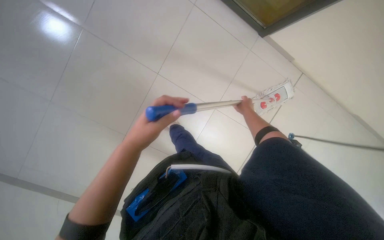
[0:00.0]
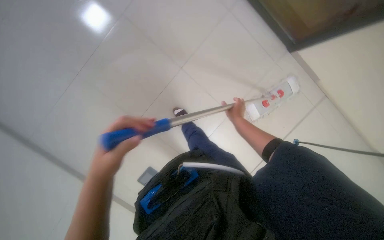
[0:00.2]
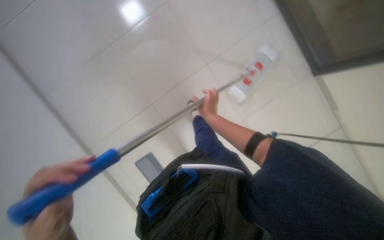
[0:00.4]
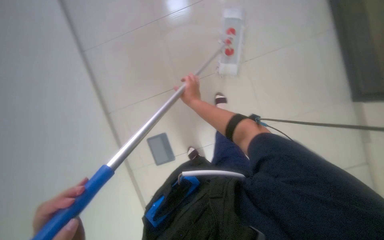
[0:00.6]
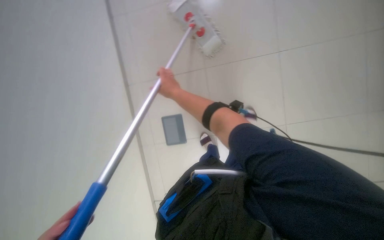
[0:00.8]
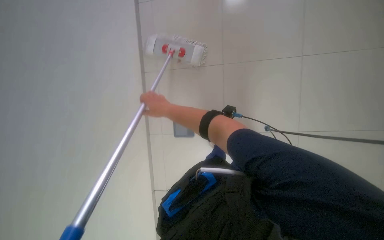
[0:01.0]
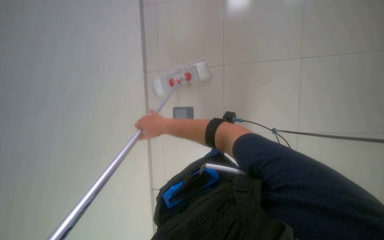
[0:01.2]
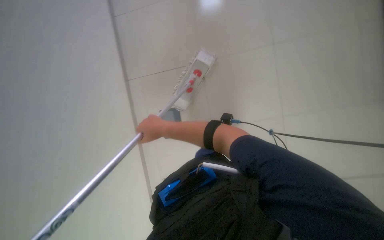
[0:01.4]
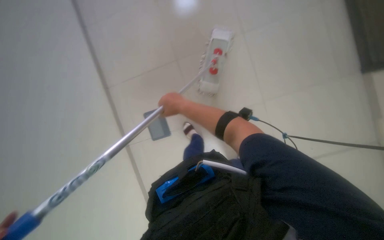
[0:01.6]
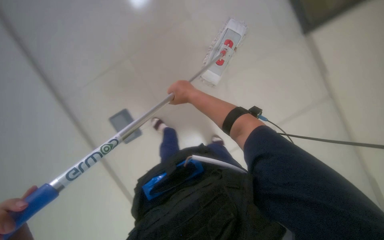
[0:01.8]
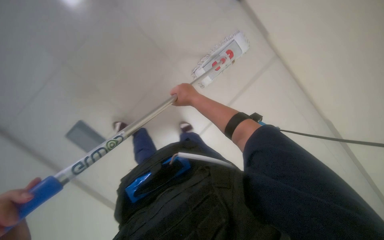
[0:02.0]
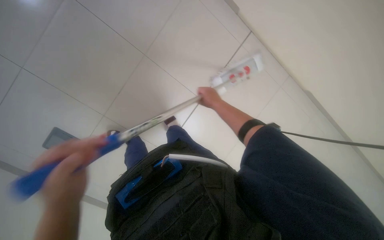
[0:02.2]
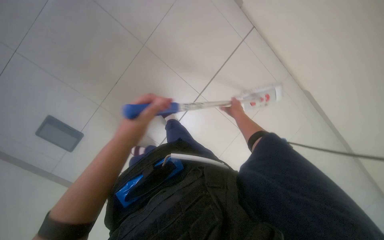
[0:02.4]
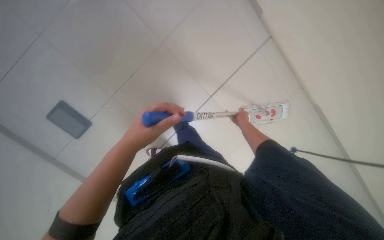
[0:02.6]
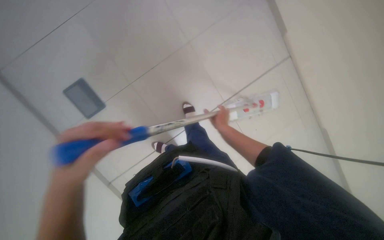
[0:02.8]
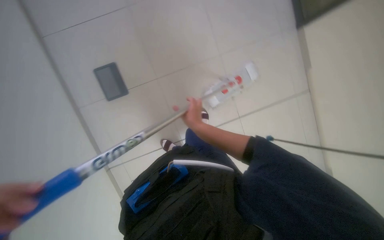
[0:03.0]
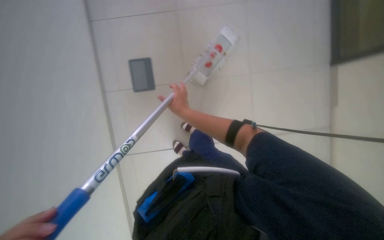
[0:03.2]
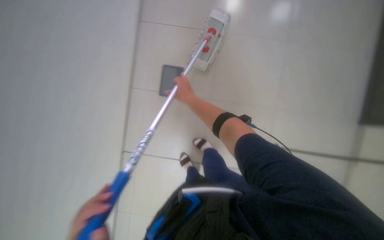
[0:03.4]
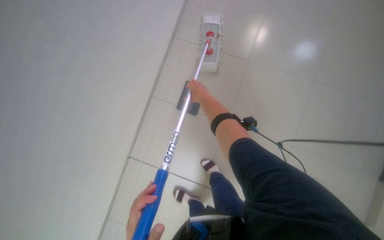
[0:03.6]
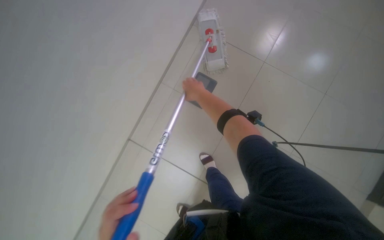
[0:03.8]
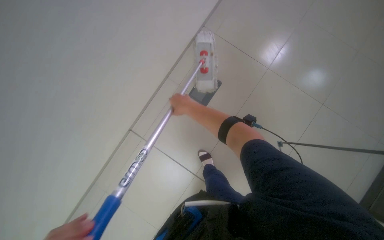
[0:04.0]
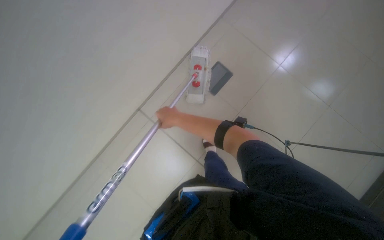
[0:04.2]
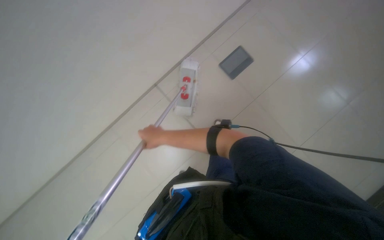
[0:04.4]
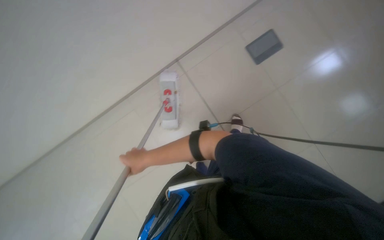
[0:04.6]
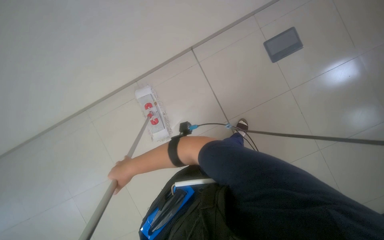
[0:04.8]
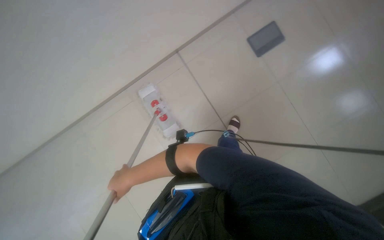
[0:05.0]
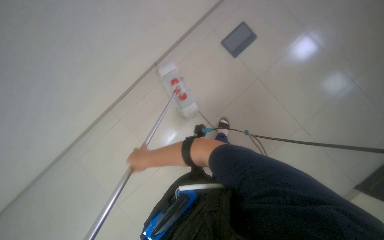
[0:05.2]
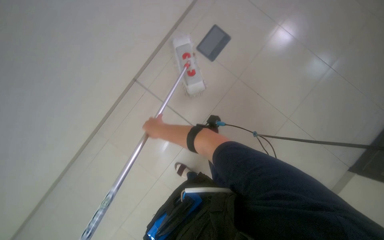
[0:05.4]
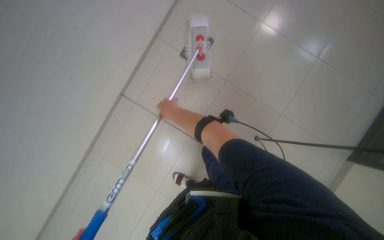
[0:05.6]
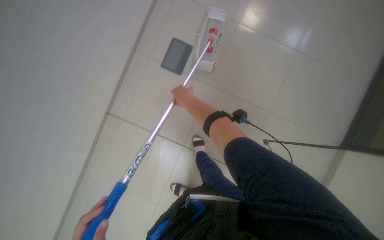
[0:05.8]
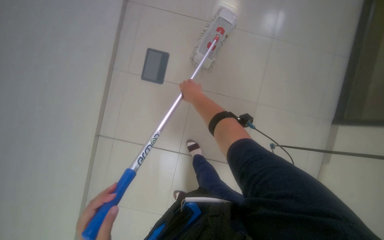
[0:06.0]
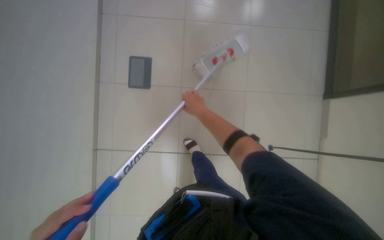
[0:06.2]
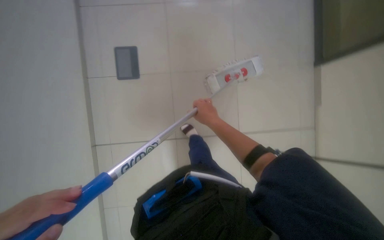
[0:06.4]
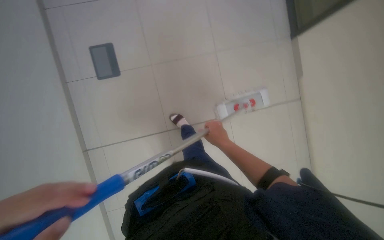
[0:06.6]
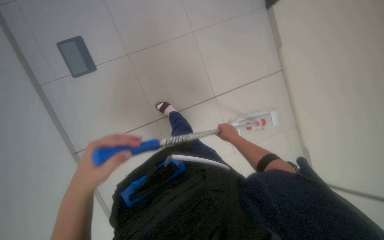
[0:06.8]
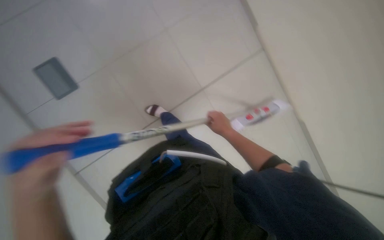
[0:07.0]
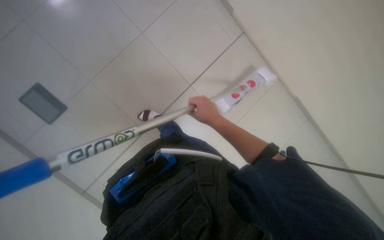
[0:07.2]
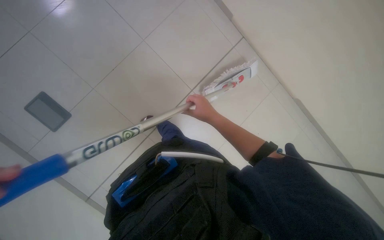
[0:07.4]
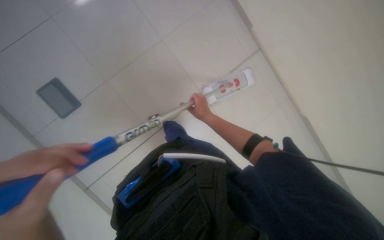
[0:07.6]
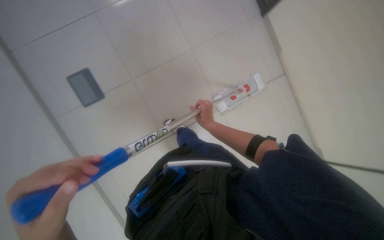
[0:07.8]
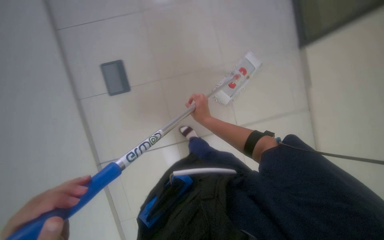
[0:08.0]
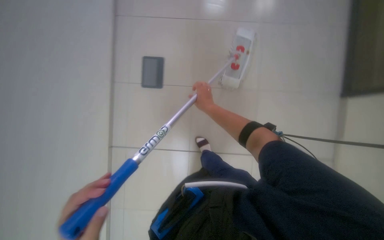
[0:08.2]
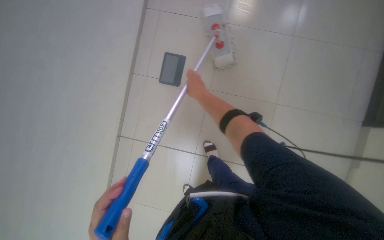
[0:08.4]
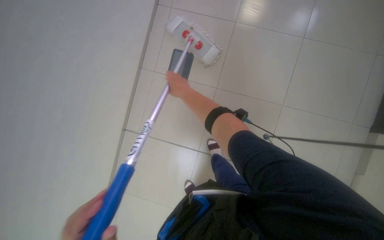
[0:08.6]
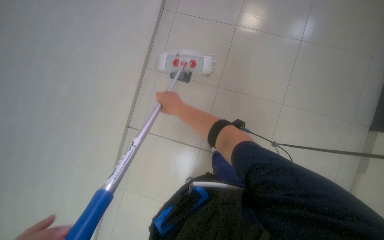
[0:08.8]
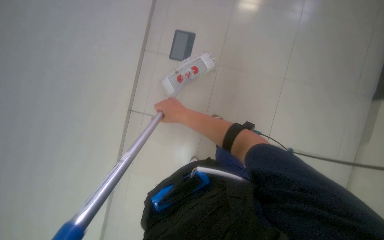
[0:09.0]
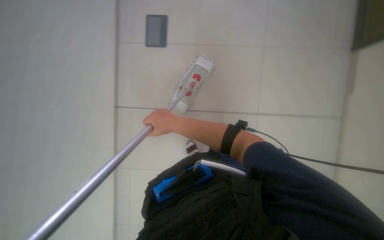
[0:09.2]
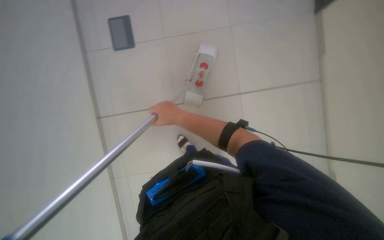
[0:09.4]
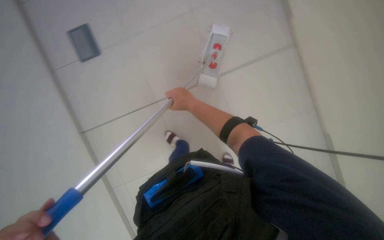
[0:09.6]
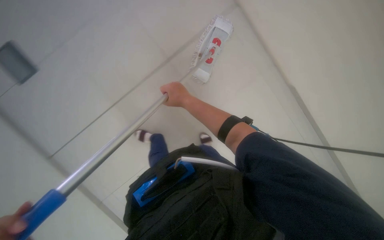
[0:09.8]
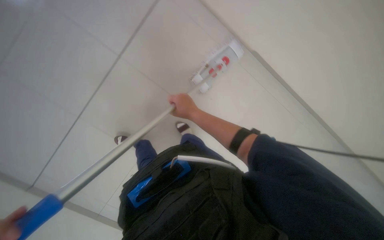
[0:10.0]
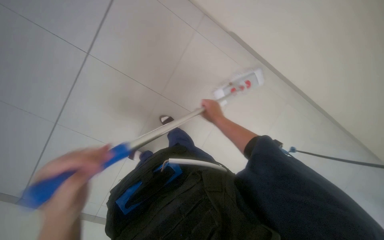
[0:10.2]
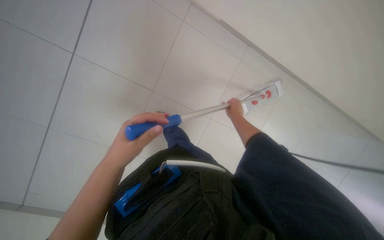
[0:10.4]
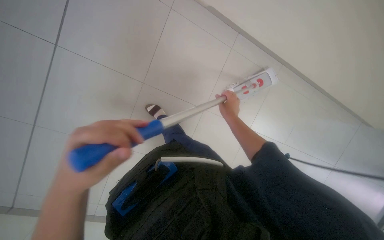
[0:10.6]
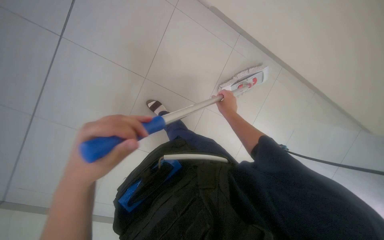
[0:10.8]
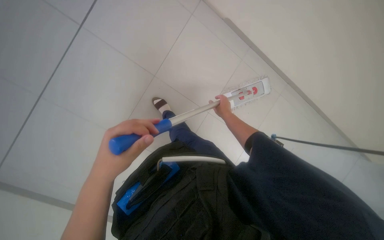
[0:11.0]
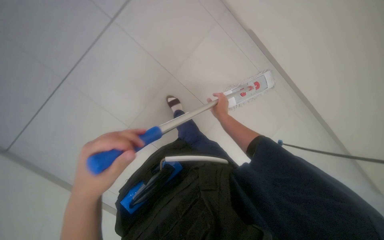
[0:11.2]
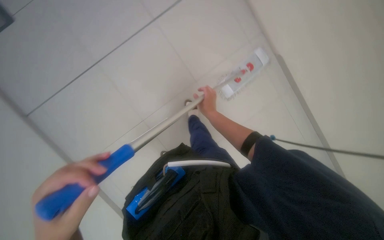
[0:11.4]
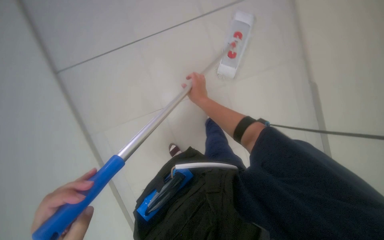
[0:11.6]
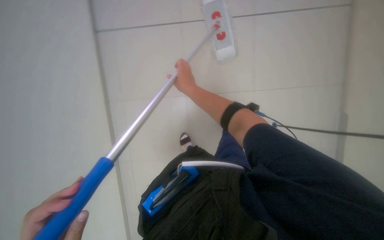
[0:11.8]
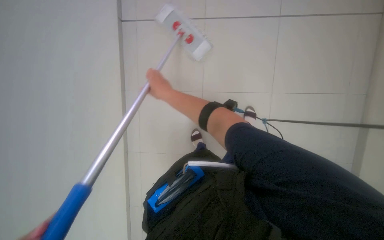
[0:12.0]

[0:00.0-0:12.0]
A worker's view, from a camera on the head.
Job: mopping floor.
The whole recording: Mopping the floor. The worker wrings the mop head, attaches the handle, and mops the floor.
0:00.0 to 0:01.6: The view swings approximately 25 degrees to the left. The scene turns some 55 degrees counterclockwise in the picture.
0:04.4 to 0:06.0: The head turns to the right by some 30 degrees. The right hand shifts about 50 cm up the picture and to the right.
0:07.6 to 0:09.0: The head turns to the left by about 25 degrees.

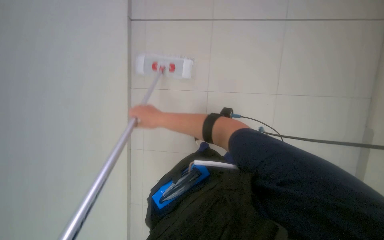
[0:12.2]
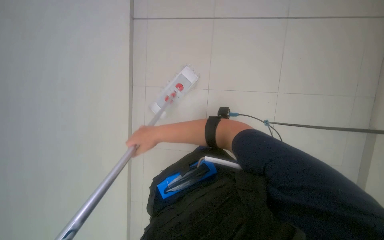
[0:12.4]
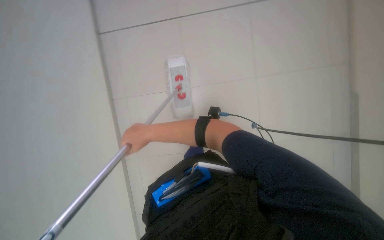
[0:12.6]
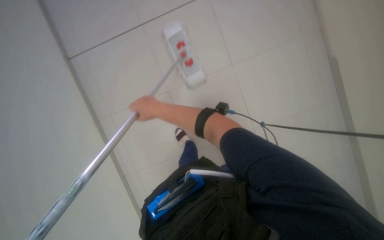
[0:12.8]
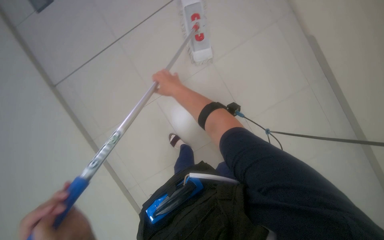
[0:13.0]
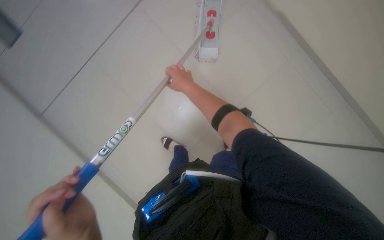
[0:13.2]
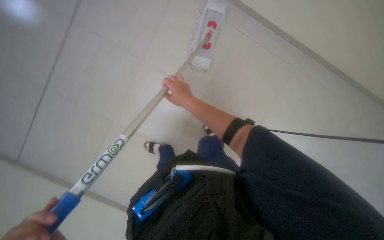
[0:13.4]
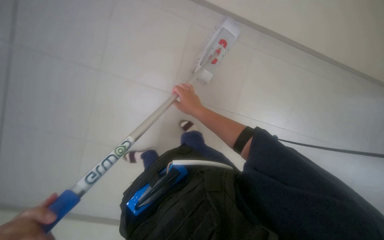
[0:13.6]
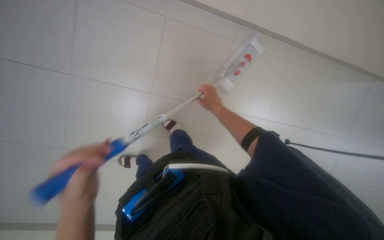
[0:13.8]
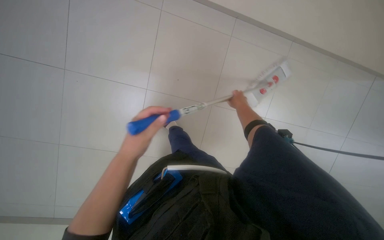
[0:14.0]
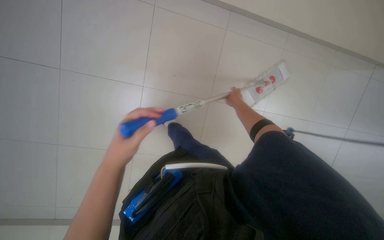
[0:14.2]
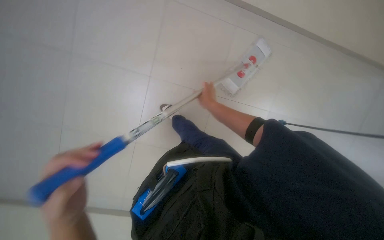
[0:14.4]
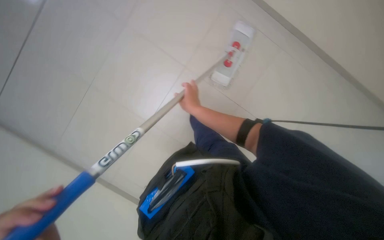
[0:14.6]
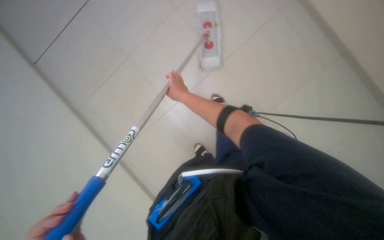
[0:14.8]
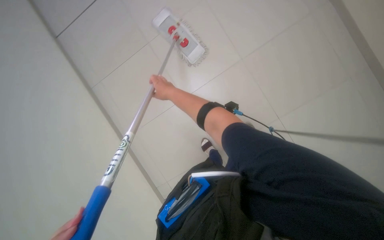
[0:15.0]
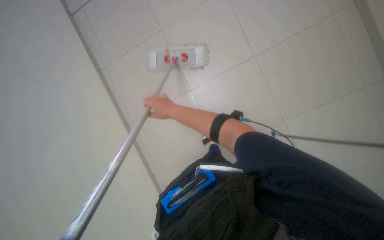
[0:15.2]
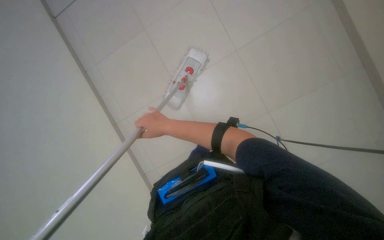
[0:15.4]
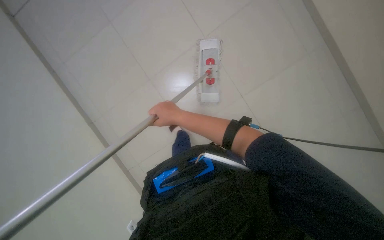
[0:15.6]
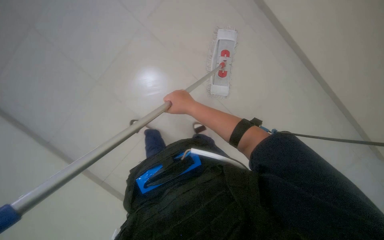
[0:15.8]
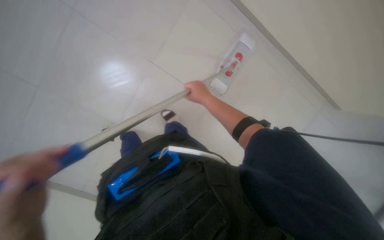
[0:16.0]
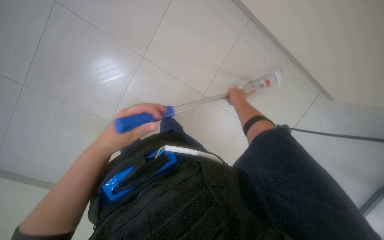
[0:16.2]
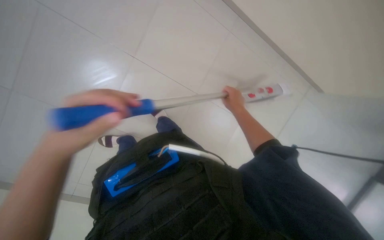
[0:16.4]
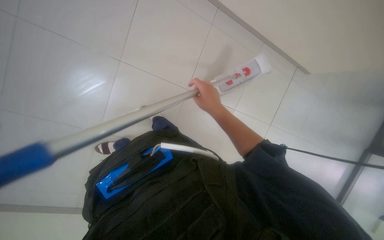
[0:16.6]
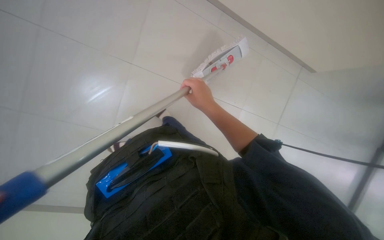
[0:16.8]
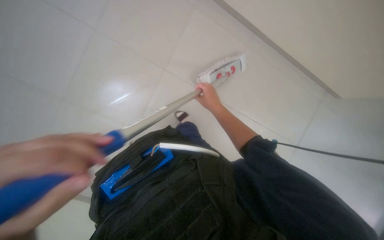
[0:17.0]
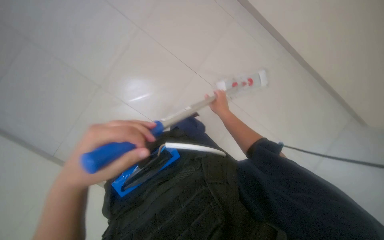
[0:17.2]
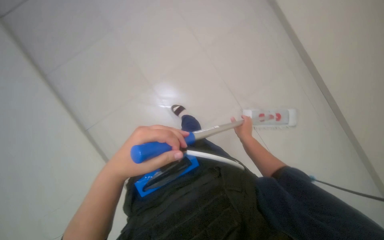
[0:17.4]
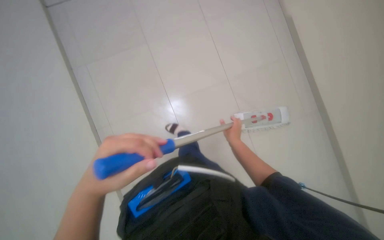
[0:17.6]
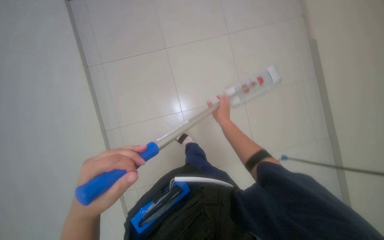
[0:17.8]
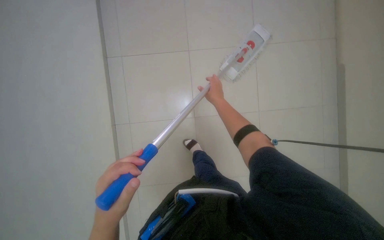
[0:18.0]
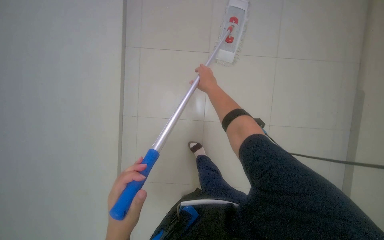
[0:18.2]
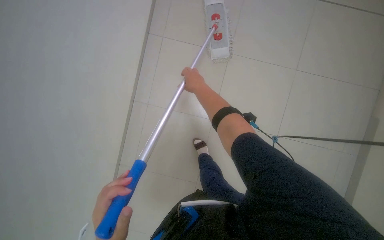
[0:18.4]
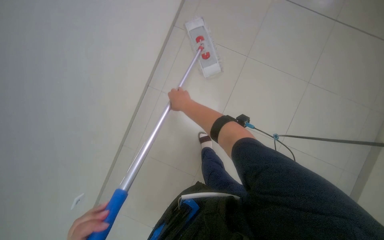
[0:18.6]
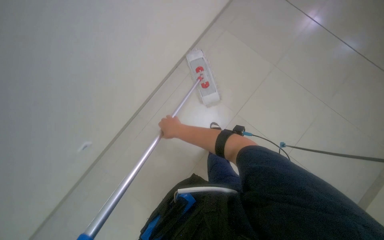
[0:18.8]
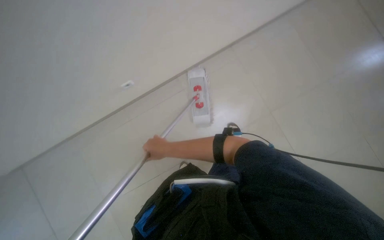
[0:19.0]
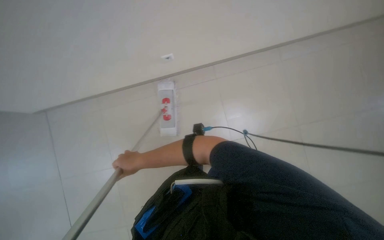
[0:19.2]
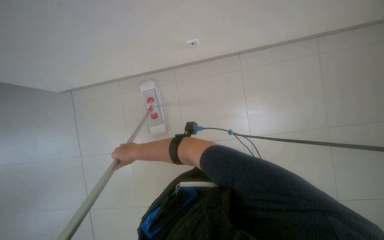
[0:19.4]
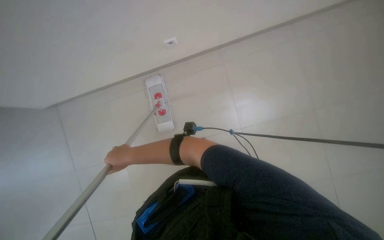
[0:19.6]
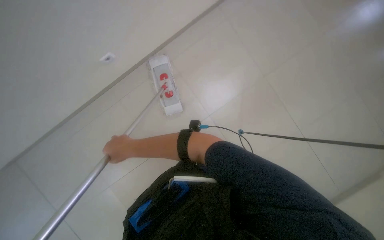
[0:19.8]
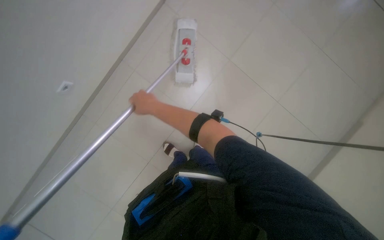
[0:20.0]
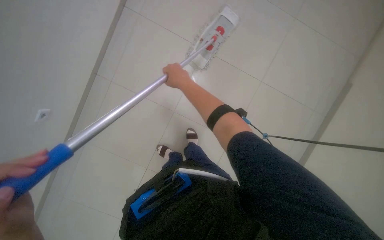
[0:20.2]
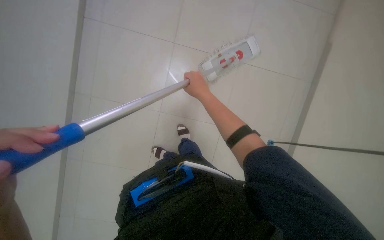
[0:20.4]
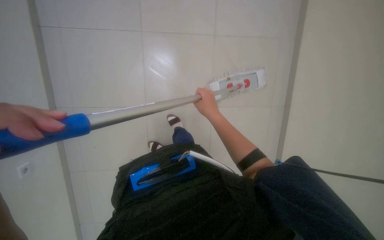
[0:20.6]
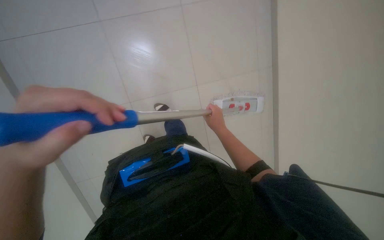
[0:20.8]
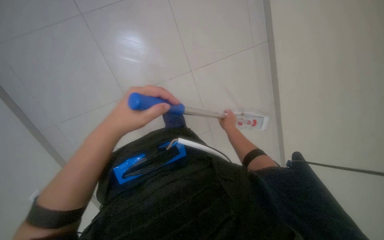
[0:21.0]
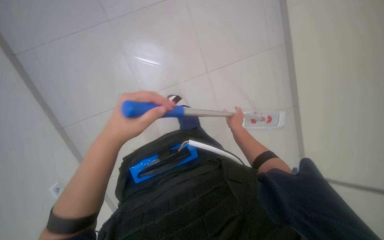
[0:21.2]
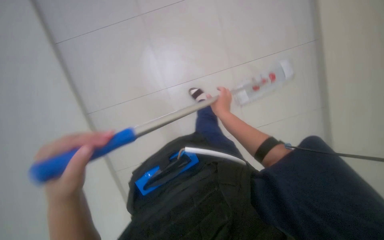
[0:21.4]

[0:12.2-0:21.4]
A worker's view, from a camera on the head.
Job: mopping floor.
The whole recording: Mopping the floor. The worker wrings the mop head, attaches the handle, and mops the floor.
0:12.2 to 0:13.8: The camera pitches downward, by approximately 15 degrees.
0:16.8 to 0:18.4: The view swings some 15 degrees to the left. The camera pitches upward, by some 25 degrees.
0:19.8 to 0:21.4: The wearer looks about 35 degrees further to the left.
